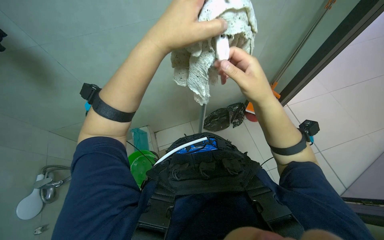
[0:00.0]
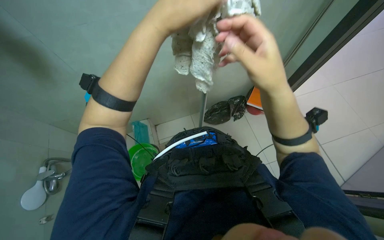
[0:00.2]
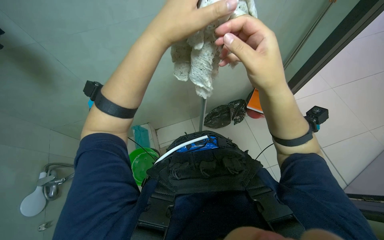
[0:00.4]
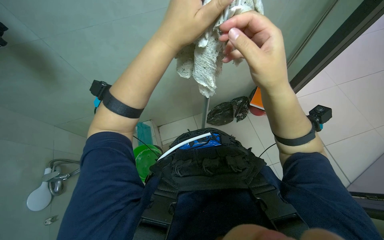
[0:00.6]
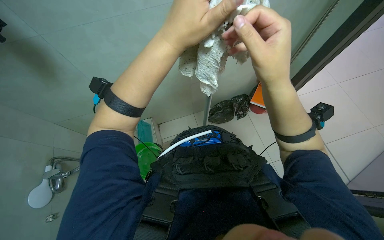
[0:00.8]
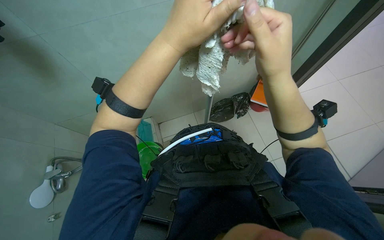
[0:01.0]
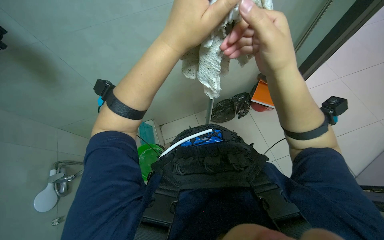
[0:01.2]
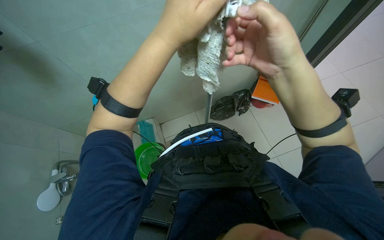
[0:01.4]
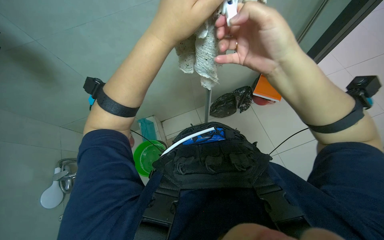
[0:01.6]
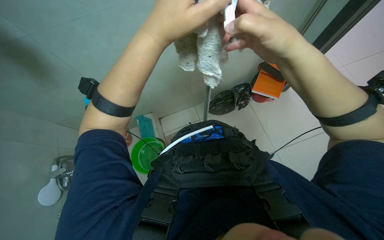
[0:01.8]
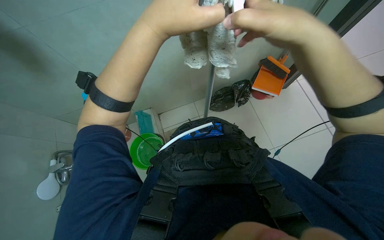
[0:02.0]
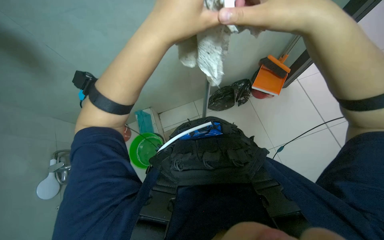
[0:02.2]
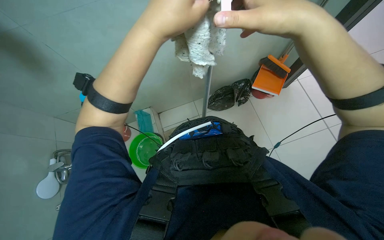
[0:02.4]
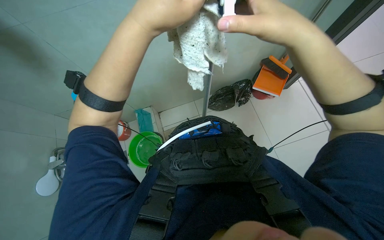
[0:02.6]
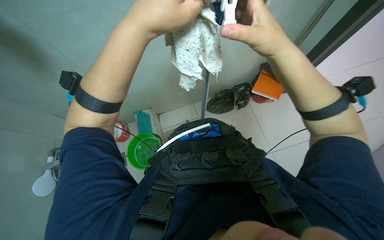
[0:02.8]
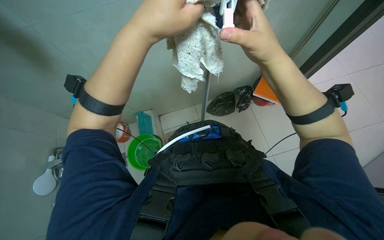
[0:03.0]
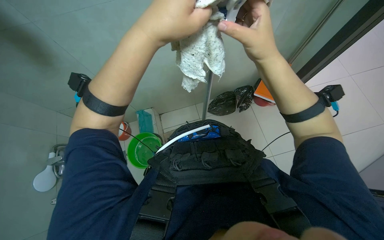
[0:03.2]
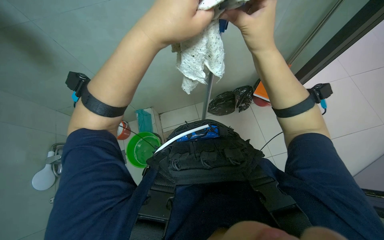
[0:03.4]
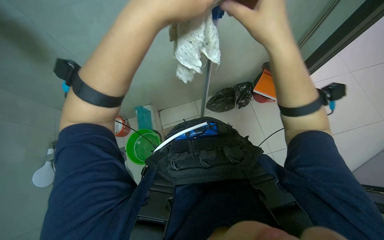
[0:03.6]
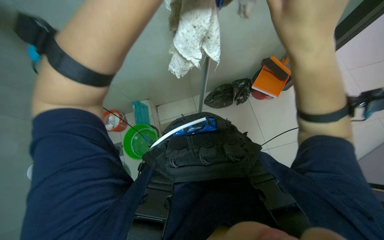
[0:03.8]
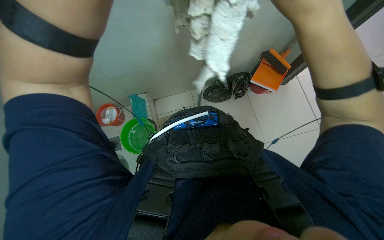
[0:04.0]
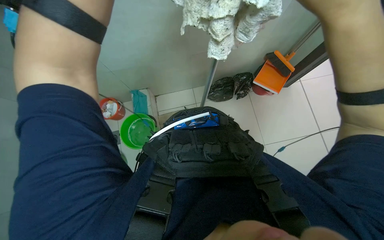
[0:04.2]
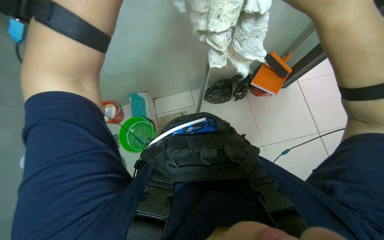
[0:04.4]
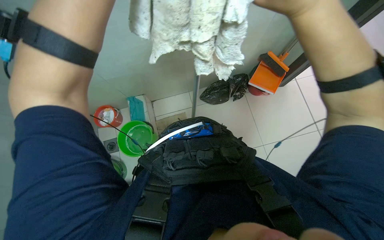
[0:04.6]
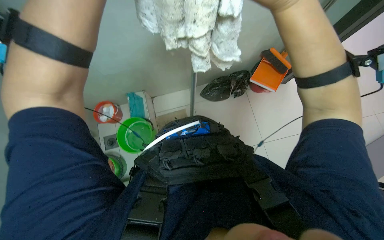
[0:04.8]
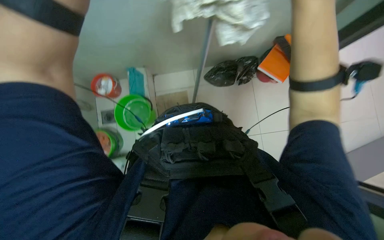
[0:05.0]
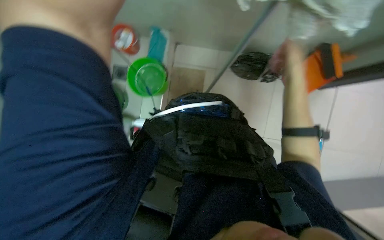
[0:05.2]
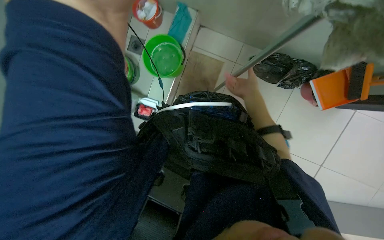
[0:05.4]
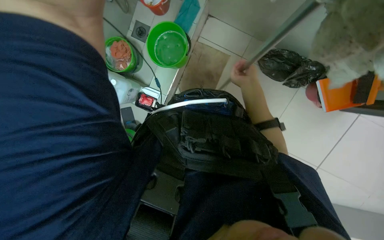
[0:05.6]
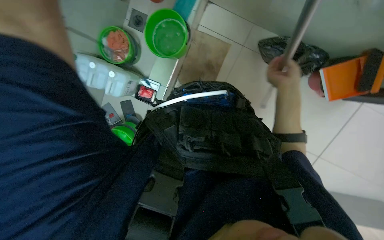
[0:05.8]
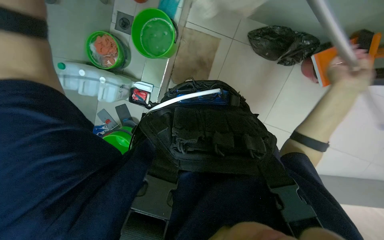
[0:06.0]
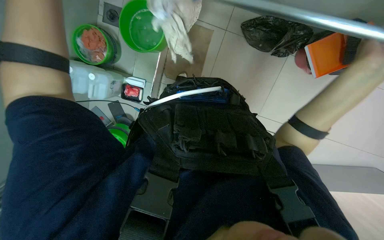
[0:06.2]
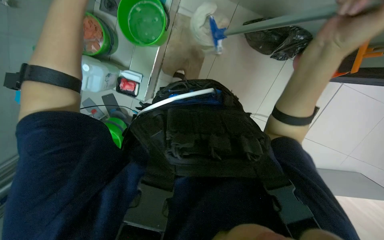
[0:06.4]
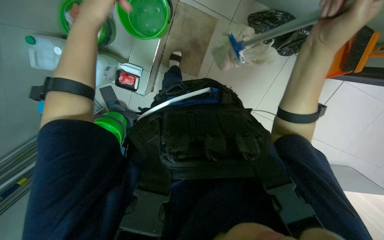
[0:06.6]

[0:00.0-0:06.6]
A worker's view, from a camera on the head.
Job: preparing cleaning supplies.
The whole recording: Preparing mop for cleaning. The worker prepares the mop by attaching the head, wetting it in a bucket, and wringing it out.
0:00.0 to 0:01.6: The hands are busy where they are.
0:01.6 to 0:03.2: The hands stay close to where they were, moving slightly.
0:03.2 to 0:05.0: The wearer looks about 15 degrees further downward. The right hand goes about 10 cm to the right, and travels nearer to the camera and back again, roughly 10 cm each way.
0:05.0 to 0:06.6: The wearer looks approximately 30 degrees further downward. Everything in view rotates about 30 degrees clockwise.

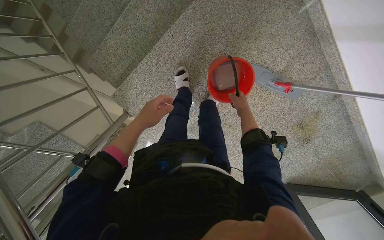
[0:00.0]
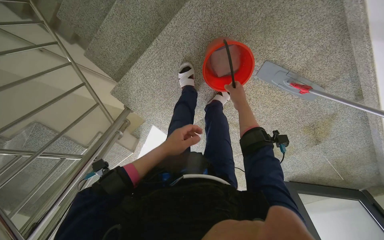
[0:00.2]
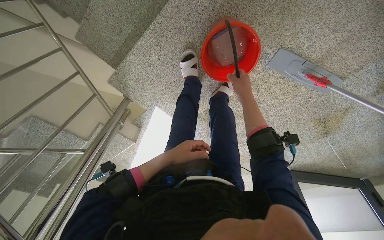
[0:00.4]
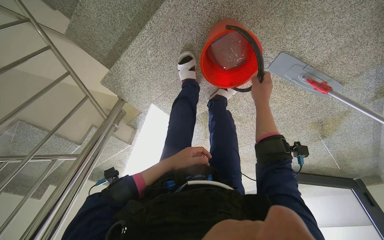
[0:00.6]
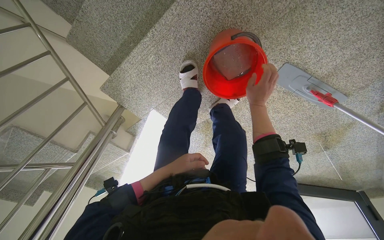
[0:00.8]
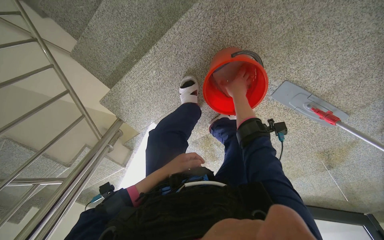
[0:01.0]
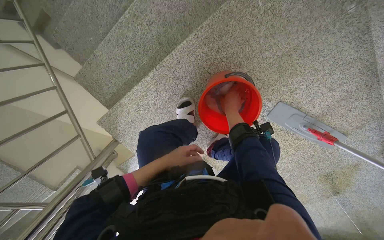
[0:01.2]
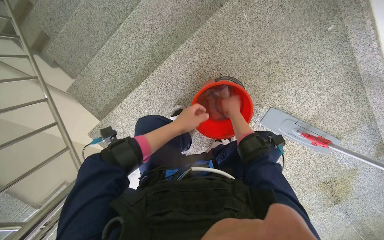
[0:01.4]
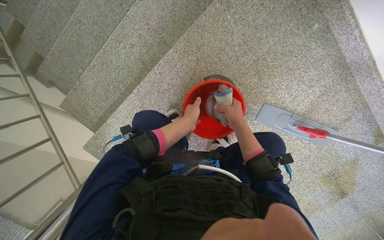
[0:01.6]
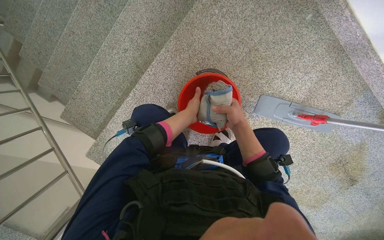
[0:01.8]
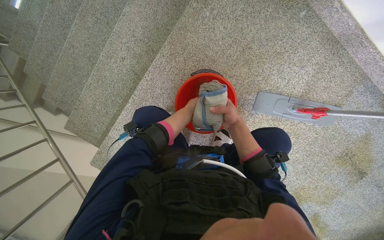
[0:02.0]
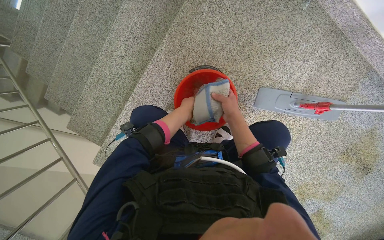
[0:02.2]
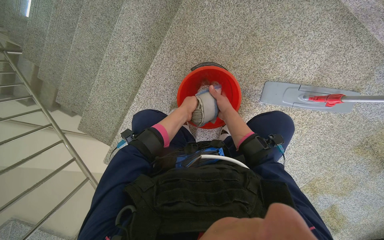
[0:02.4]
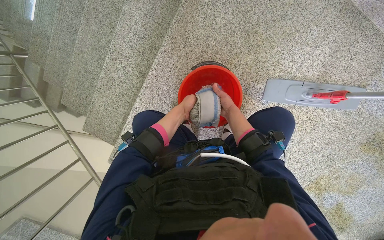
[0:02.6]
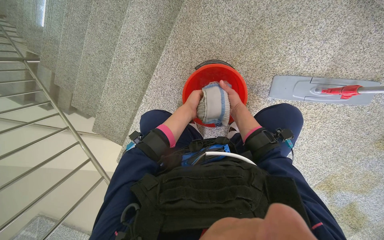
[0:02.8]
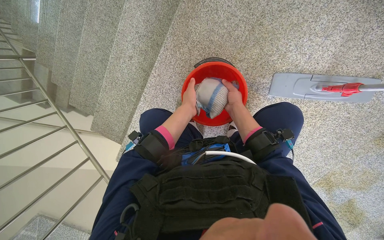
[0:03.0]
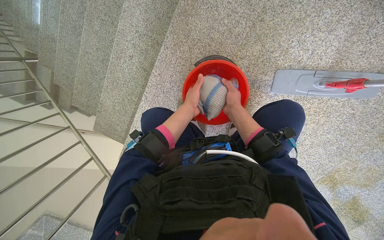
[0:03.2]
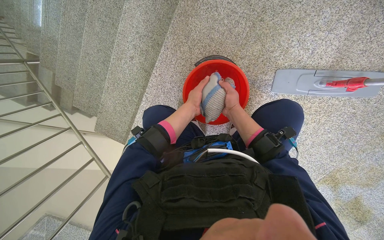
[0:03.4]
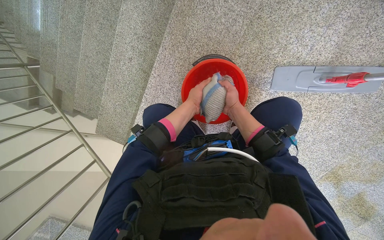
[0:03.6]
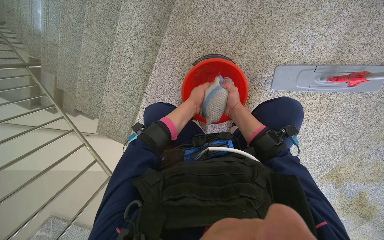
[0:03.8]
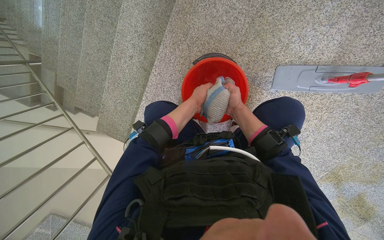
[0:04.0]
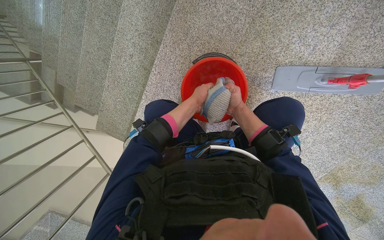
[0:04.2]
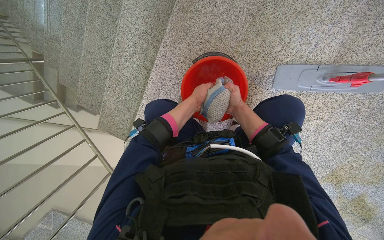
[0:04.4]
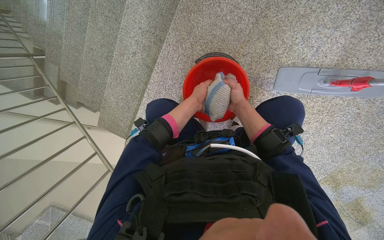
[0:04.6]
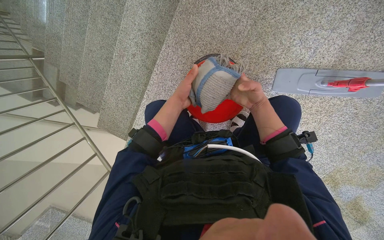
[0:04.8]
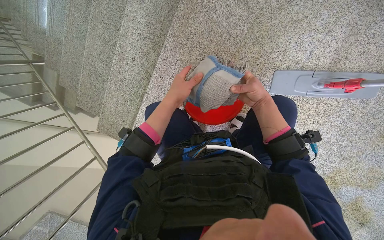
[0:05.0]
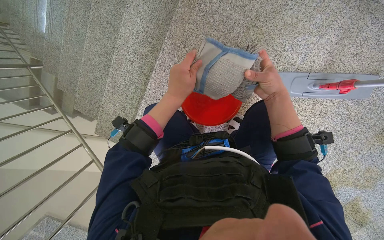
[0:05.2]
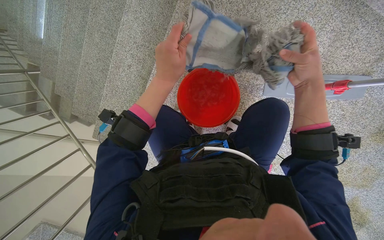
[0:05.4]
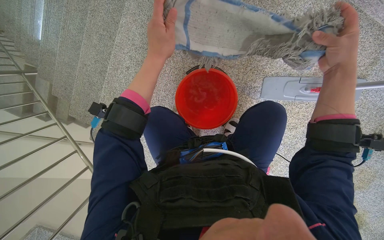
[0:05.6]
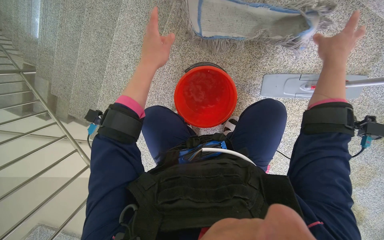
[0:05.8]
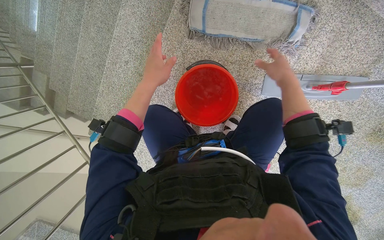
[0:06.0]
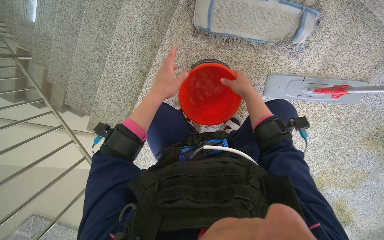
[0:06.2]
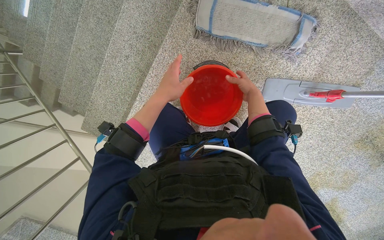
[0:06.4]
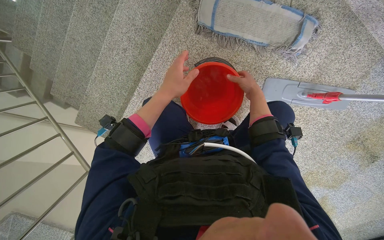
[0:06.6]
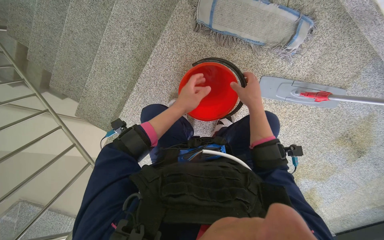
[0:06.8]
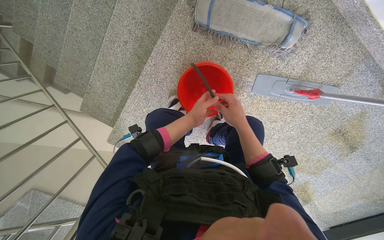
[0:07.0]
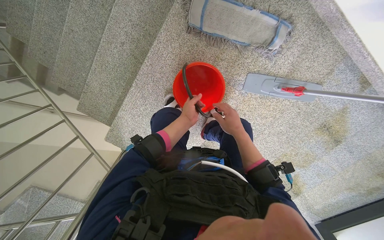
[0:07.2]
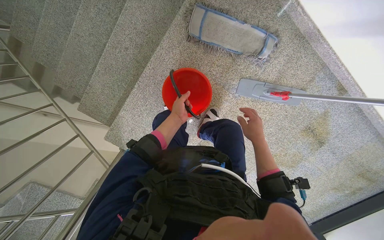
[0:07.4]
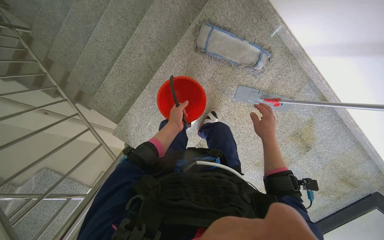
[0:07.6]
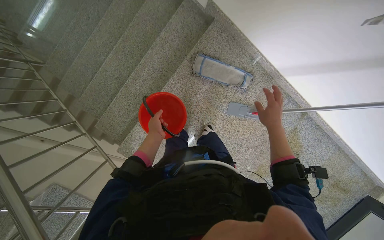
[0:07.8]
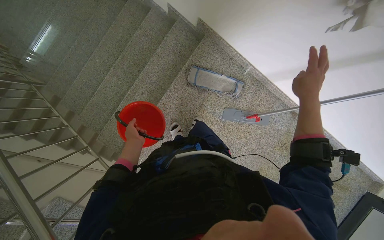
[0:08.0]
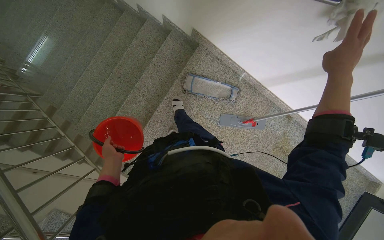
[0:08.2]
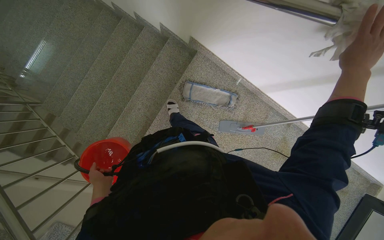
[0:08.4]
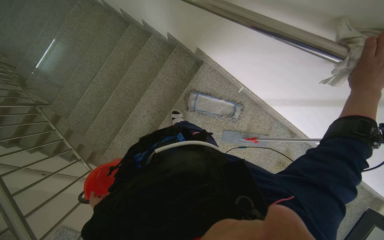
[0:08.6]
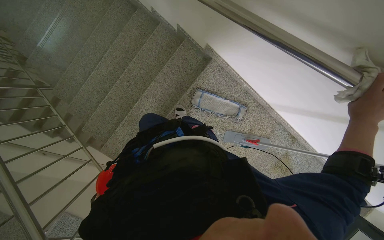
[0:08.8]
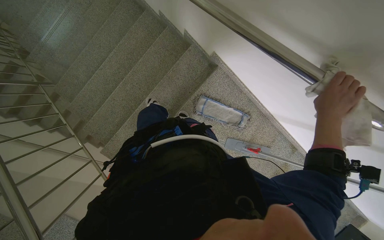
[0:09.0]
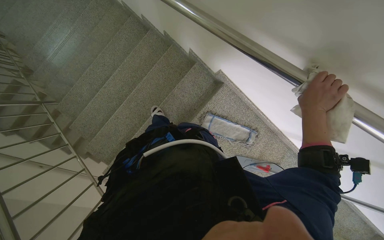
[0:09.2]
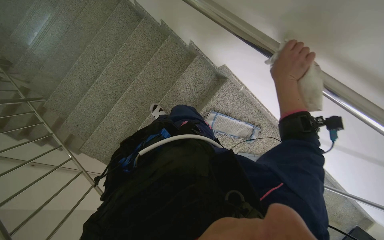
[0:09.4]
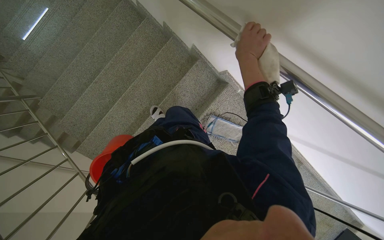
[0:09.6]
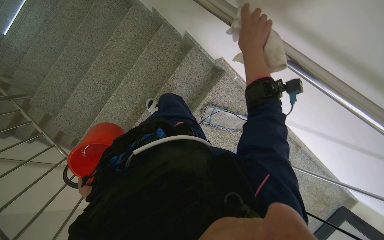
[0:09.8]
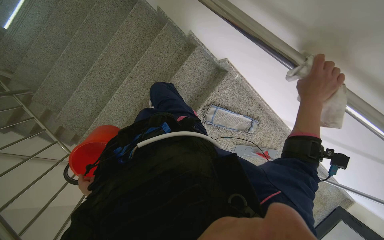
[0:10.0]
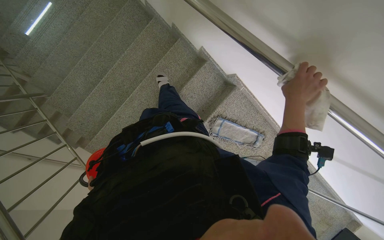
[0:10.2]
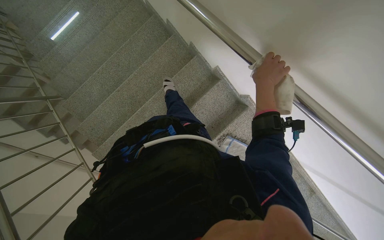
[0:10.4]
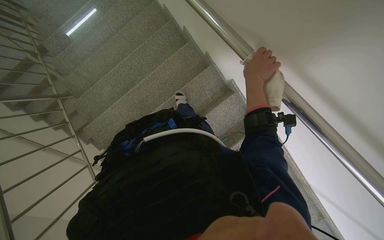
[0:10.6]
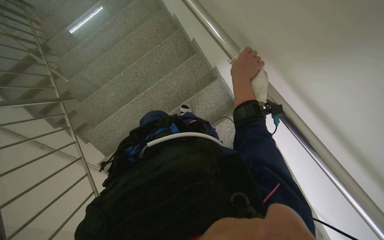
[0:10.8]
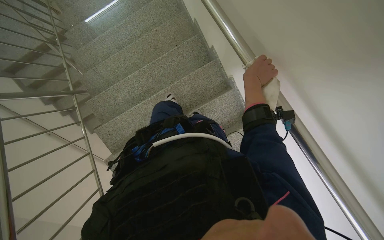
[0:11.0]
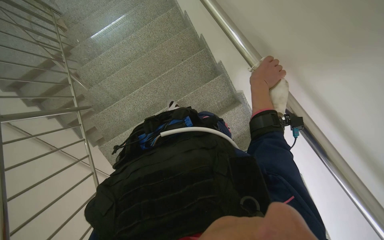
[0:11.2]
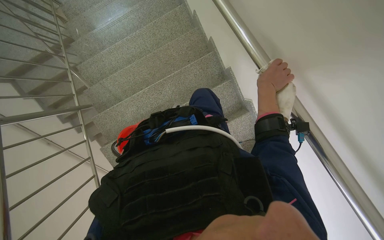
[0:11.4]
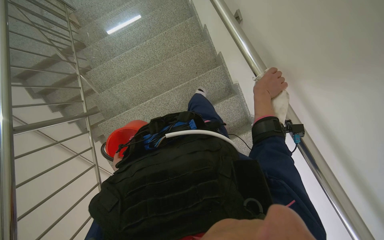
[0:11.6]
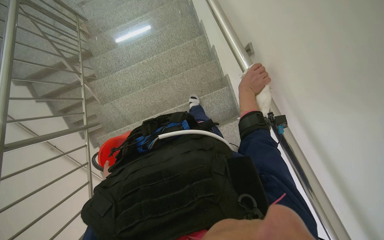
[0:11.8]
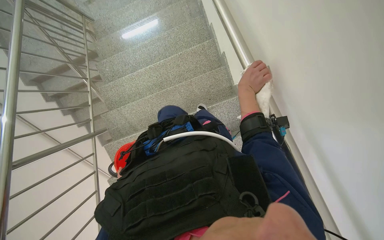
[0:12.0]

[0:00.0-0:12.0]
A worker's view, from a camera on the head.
Job: wiping surfaces.
The whole recording: Wiping staircase handrail. The worker wipes the metal handrail of the staircase with a white cloth.
0:00.0 to 0:01.6: The left hand heads farther from the camera, covering about 25 cm.
0:01.6 to 0:03.0: The right hand goes about 15 cm farther from the camera.
0:03.0 to 0:04.4: The hands work in one place, with small movements.
0:04.4 to 0:06.0: The left hand is displaced nearer to the camera and to the left by some 20 cm. Meanwhile the right hand shifts roughly 30 cm nearer to the camera.
0:06.0 to 0:07.6: Both hands move down the picture, about 25 cm.
0:07.6 to 0:09.0: The camera pitches upward, by some 20 degrees. The right hand goes approximately 25 cm nearer to the camera.
0:10.4 to 0:12.0: The wearer moves approximately 50 cm. The view tips upward by roughly 15 degrees.
